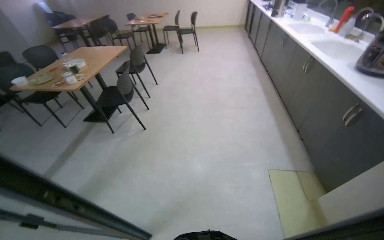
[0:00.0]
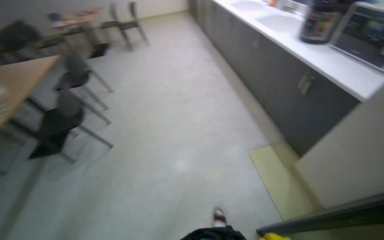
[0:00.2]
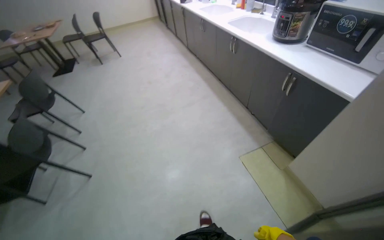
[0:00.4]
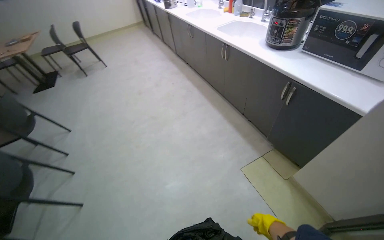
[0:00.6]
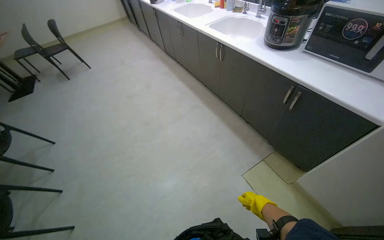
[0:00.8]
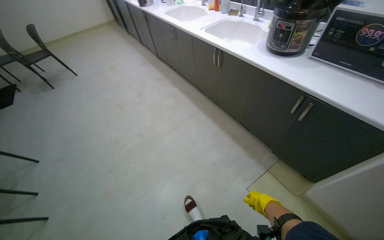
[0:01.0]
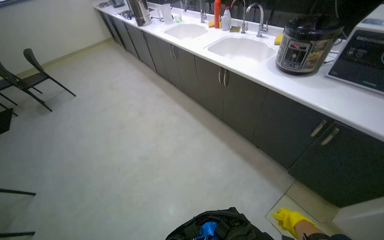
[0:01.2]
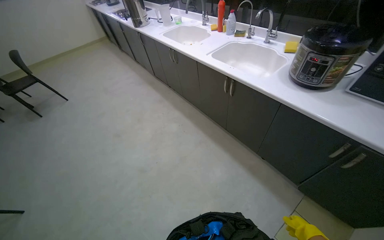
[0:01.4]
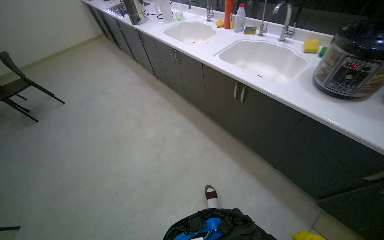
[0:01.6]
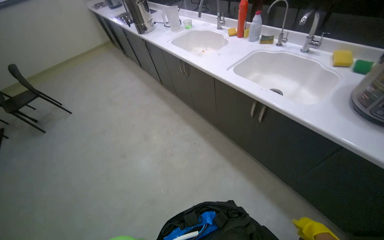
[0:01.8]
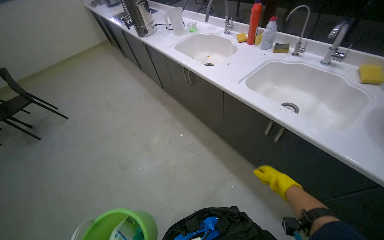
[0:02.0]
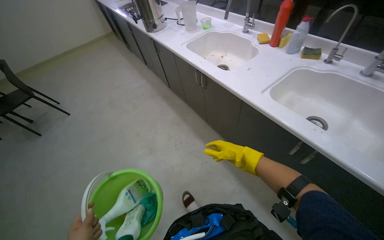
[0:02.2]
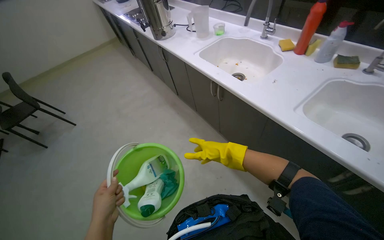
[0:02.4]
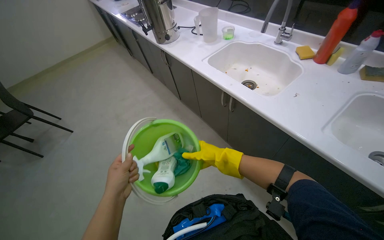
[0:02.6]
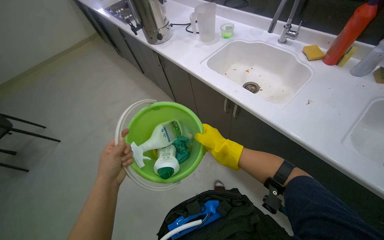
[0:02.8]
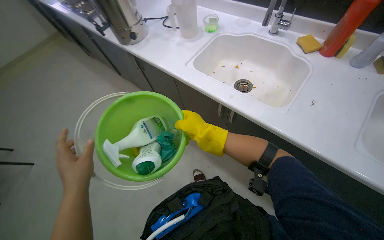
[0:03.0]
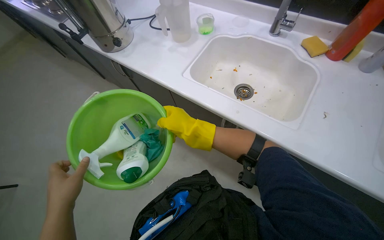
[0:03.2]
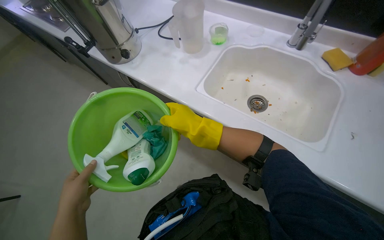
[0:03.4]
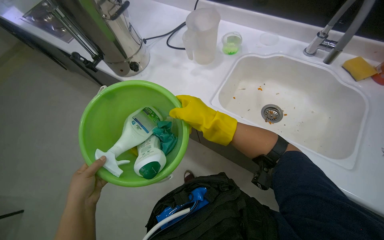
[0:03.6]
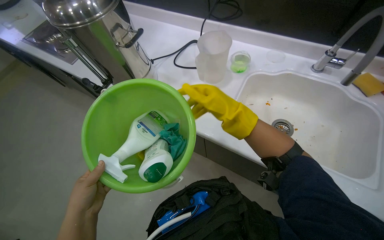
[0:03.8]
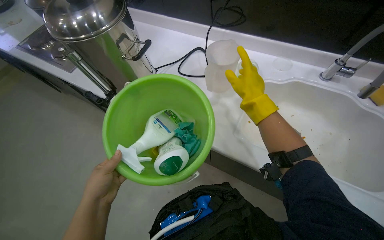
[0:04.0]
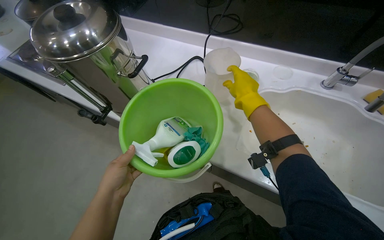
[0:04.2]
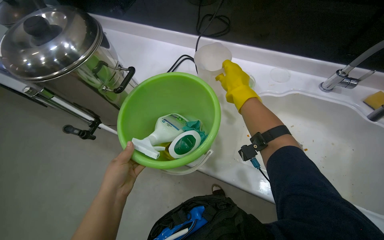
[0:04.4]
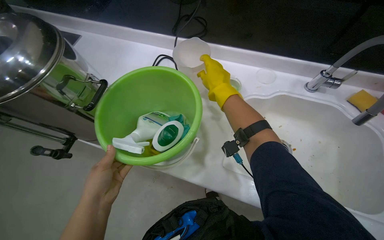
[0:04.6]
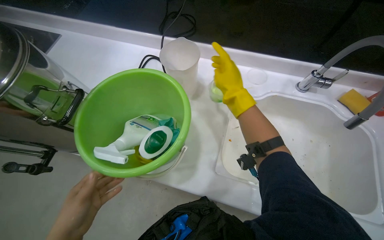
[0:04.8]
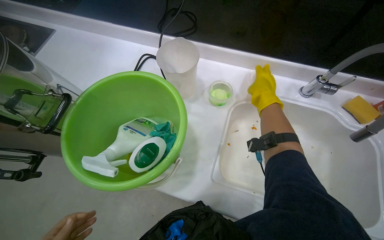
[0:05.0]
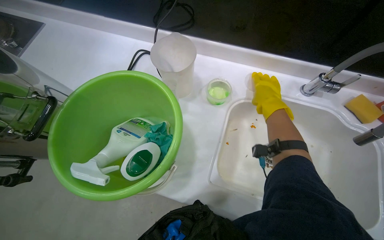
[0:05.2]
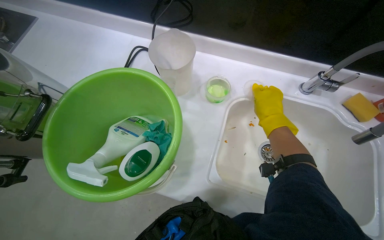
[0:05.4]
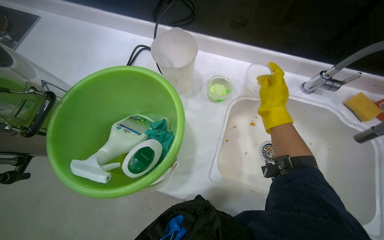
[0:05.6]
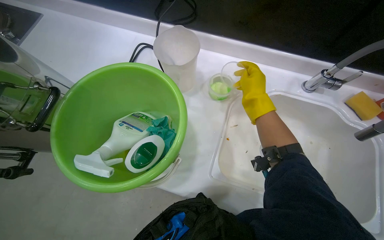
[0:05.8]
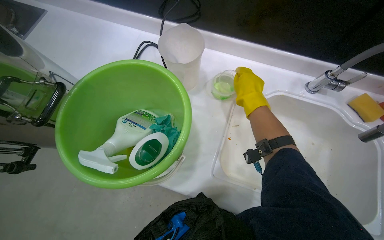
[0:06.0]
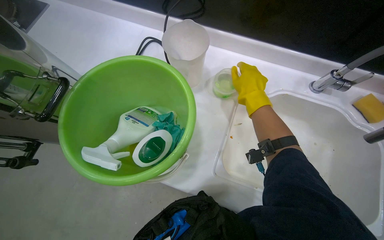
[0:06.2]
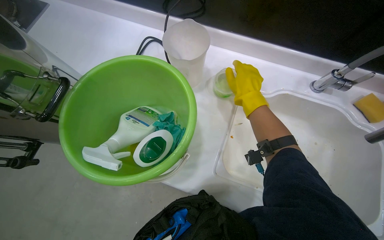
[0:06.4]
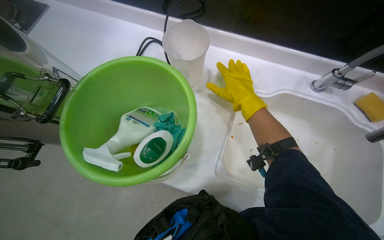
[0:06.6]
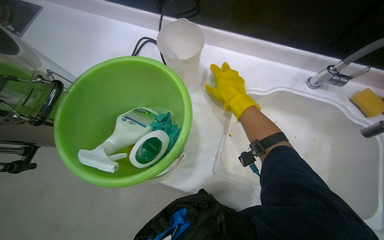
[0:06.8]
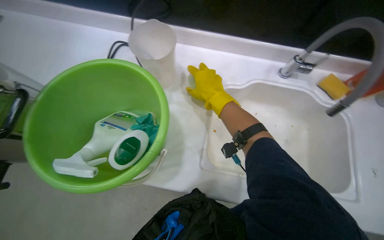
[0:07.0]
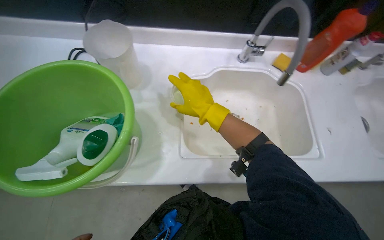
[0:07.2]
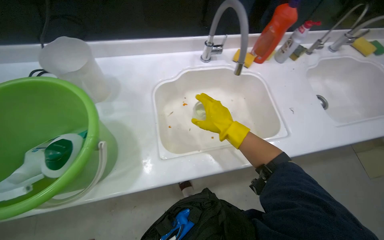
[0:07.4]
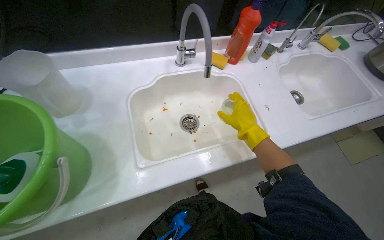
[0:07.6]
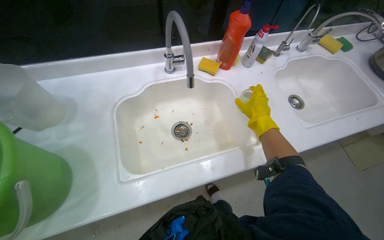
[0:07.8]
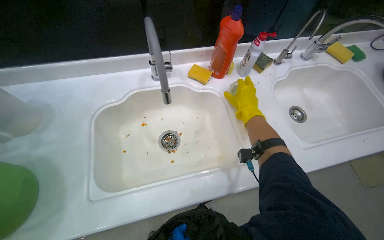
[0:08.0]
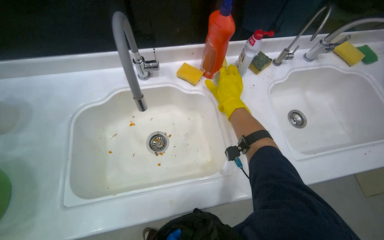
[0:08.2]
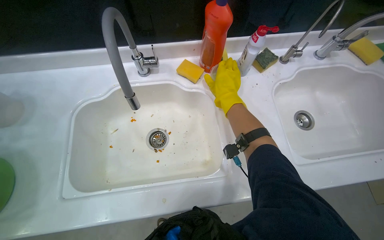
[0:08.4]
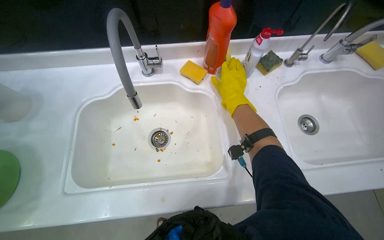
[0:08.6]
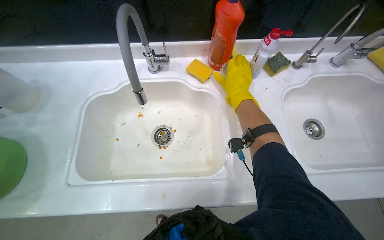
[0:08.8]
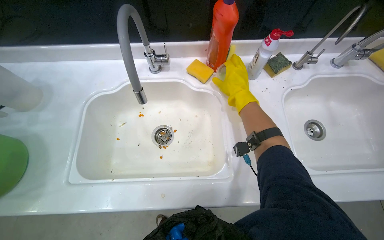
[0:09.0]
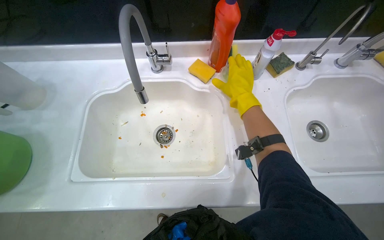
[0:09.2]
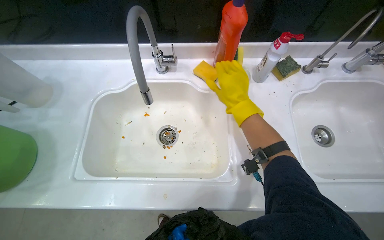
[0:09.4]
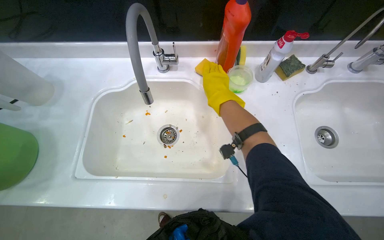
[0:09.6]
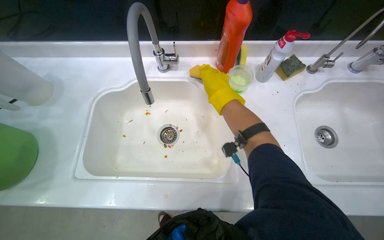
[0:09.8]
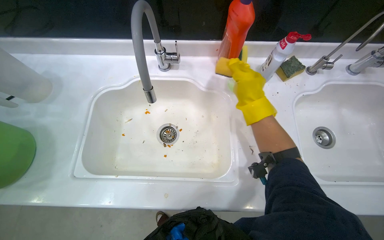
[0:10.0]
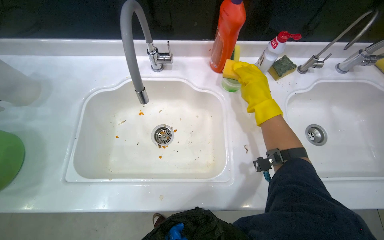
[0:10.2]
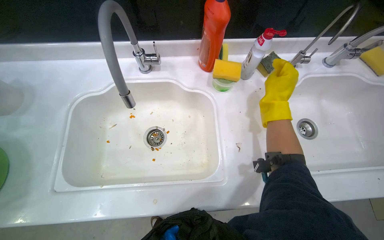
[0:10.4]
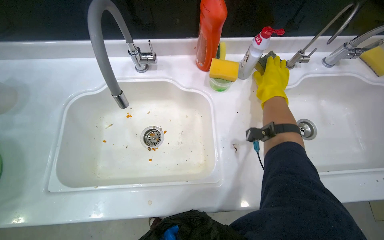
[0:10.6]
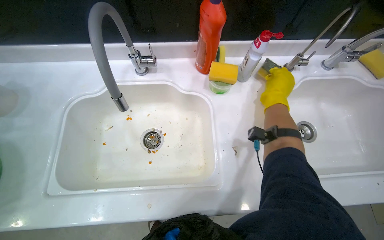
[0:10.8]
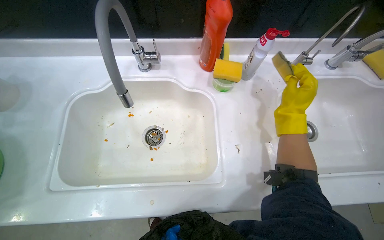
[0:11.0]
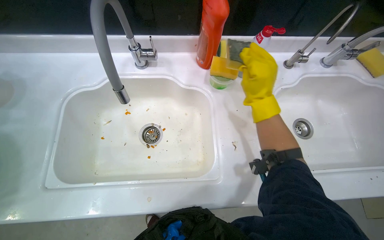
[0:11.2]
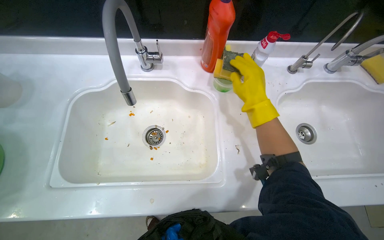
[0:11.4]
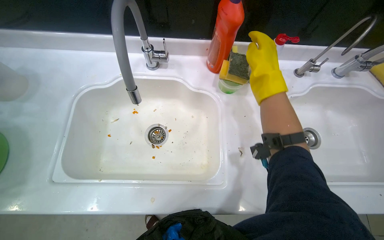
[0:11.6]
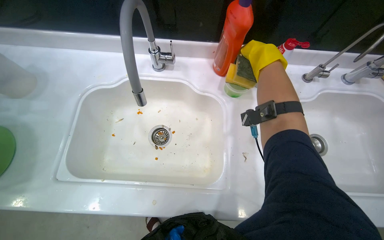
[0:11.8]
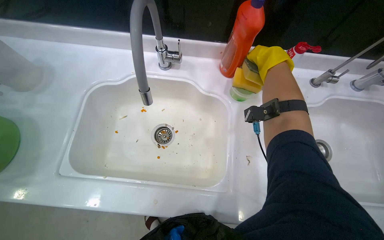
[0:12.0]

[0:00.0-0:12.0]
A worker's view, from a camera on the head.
Job: cleaning kitchen.
The whole recording: Cleaning kitchen sink. The worker prepares cleaning supplies and cleans the kitchen sink.
0:00.0 to 0:01.6: The wearer moves roughly 1 m. The head rotates approximately 45 degrees to the right.
0:01.6 to 0:03.0: The wearer moves roughly 1 m.
0:03.0 to 0:04.4: The head travels about 60 cm.
0:04.4 to 0:06.0: The right hand travels to the right and back again, some 20 cm each way.
0:06.0 to 0:07.6: The head rotates about 35 degrees to the right.
0:07.6 to 0:09.0: The head rotates some 15 degrees to the left. The right hand travels up the picture by some 25 cm.
0:09.0 to 0:10.4: The right hand shifts some 10 cm to the right.
0:10.4 to 0:12.0: The right hand shifts approximately 10 cm up the picture.

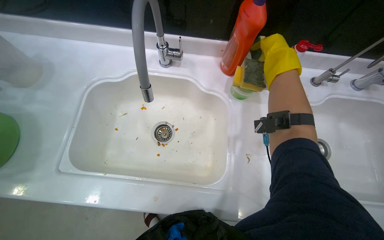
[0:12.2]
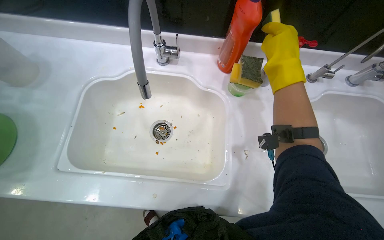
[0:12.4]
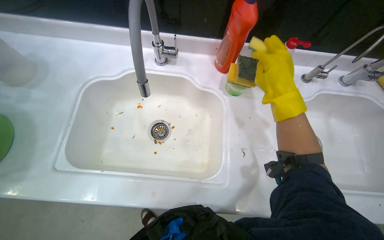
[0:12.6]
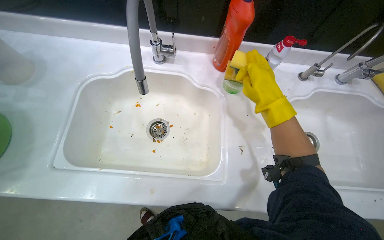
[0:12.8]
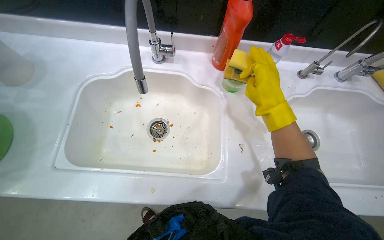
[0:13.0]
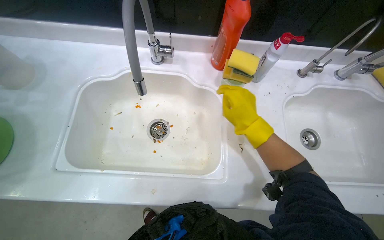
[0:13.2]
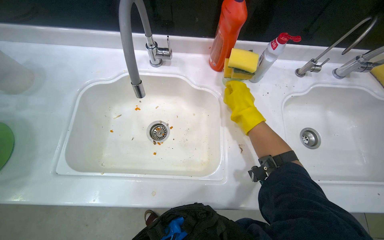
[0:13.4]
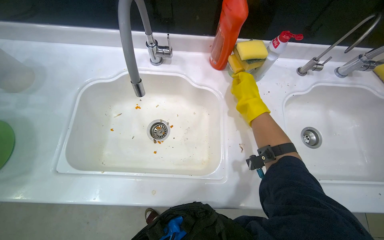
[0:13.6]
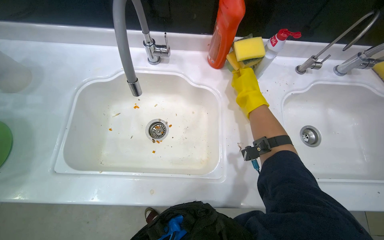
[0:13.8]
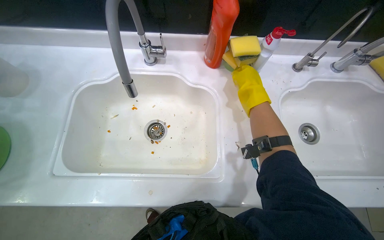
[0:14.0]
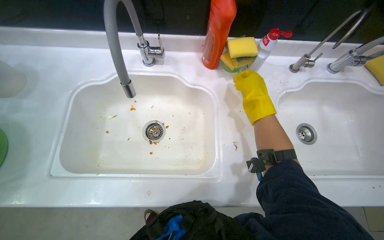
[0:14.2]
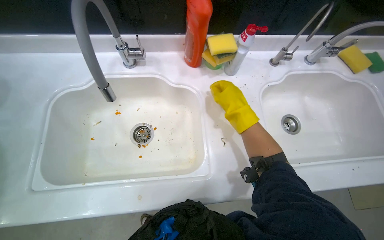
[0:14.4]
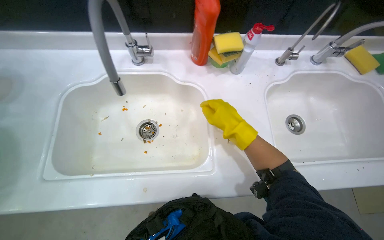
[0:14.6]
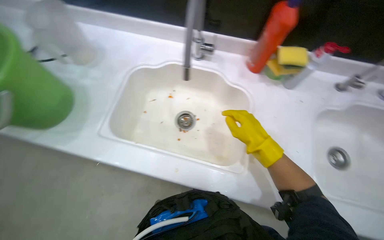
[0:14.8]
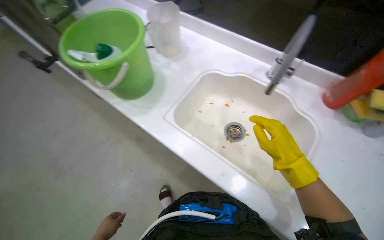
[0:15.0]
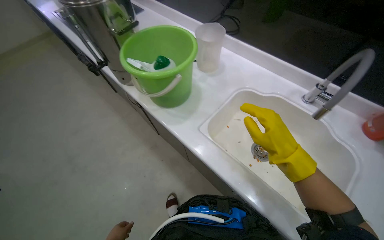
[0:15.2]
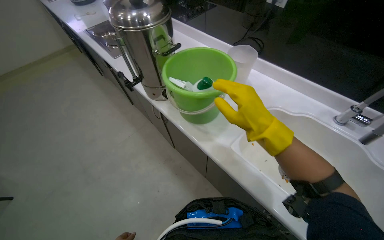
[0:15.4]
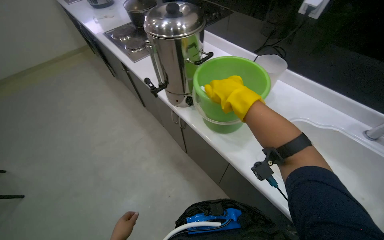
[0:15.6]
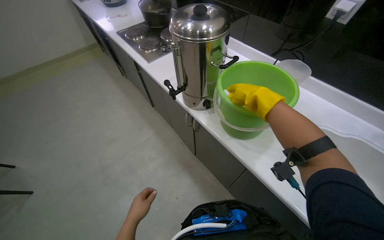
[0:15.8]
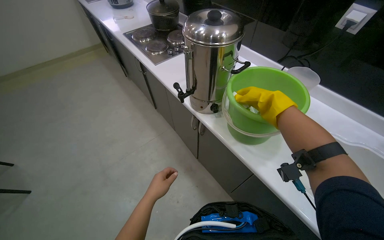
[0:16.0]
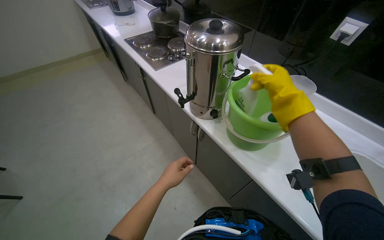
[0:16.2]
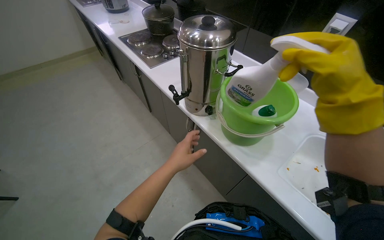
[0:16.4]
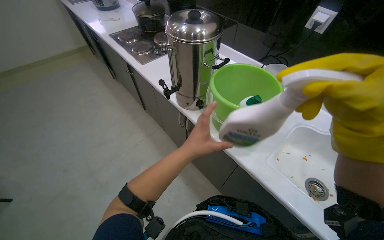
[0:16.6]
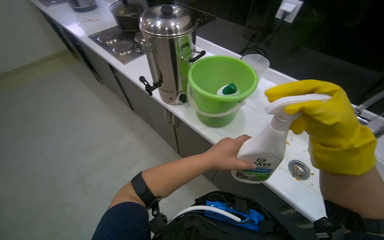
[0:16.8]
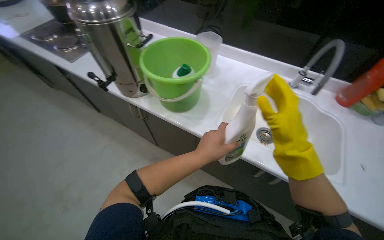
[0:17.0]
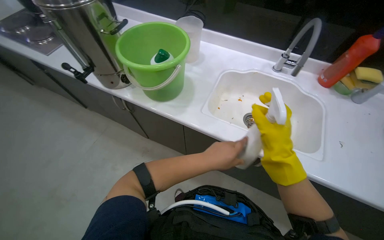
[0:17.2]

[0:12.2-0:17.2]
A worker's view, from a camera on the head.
Job: cleaning kitchen.
The whole recording: Cleaning kitchen sink. The worker prepares cleaning supplies and cleans the kitchen sink.
0:12.2 to 0:13.8: The right hand travels down the picture by some 10 cm.
0:13.8 to 0:15.6: The wearer looks about 50 degrees further to the left.
0:15.6 to 0:17.2: The head rotates some 25 degrees to the right.

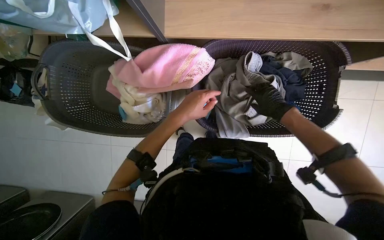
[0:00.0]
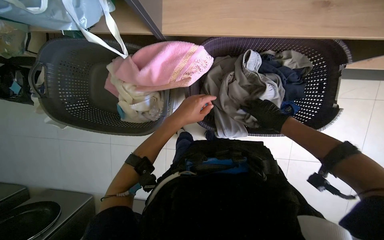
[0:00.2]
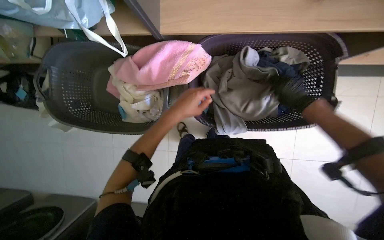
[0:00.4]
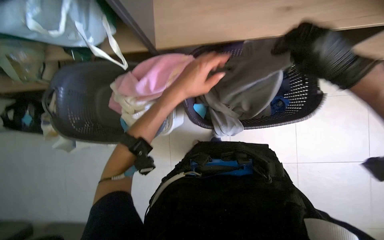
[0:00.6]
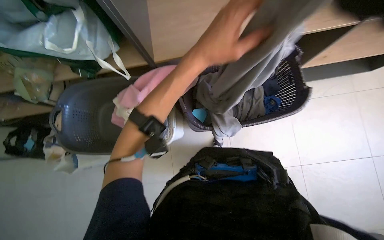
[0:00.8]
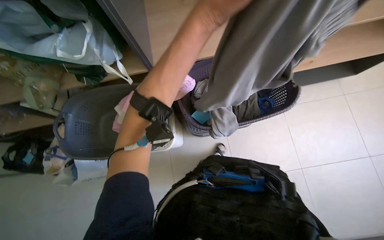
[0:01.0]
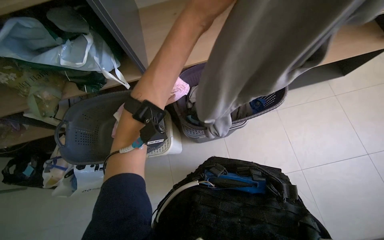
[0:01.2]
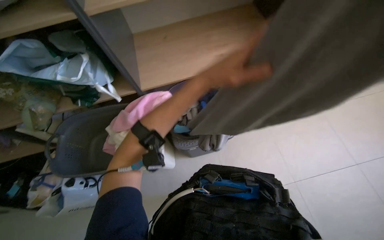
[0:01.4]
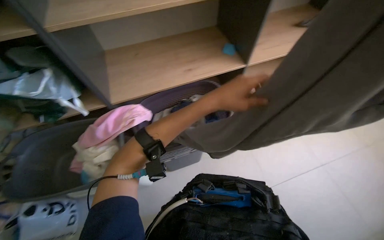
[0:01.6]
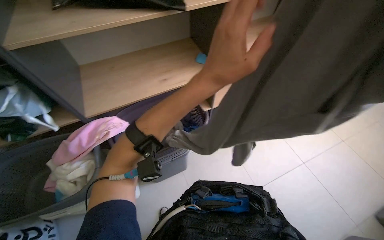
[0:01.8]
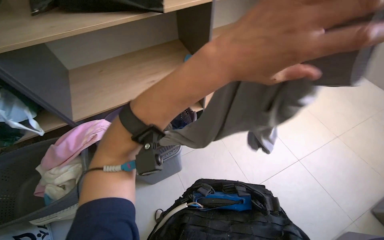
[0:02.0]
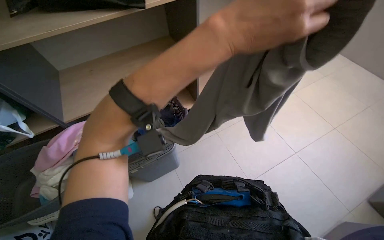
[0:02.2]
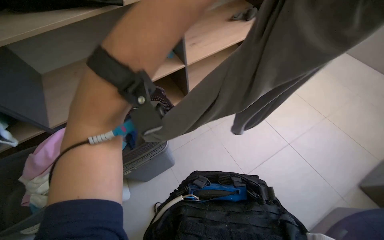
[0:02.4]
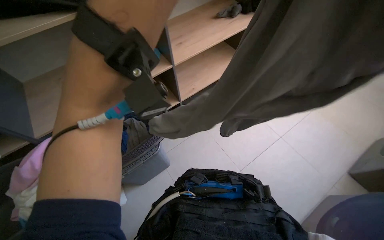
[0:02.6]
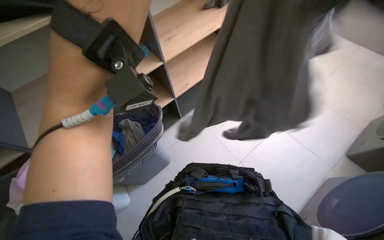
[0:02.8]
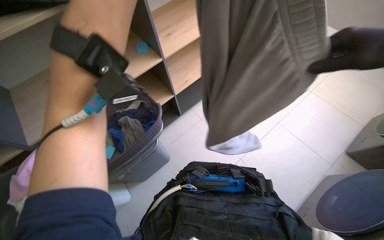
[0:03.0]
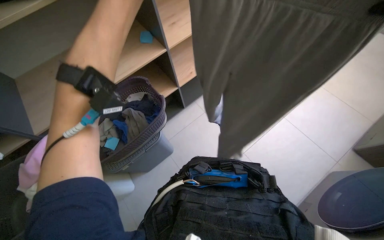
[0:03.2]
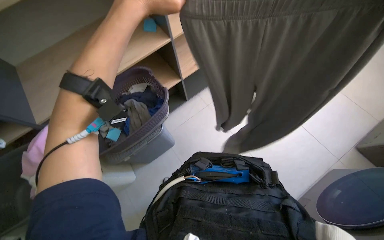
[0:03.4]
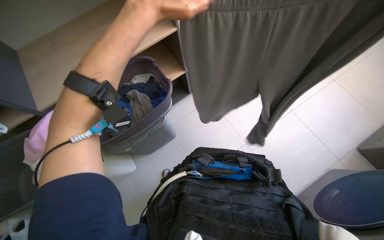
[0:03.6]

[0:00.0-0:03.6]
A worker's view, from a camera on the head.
Job: managing laundry.
The whole recording: Folding and placing clothes on shelf. The worker folds various items of clothing and places them onto a shelf.
0:00.0 to 0:01.8: The wearer looks about 35 degrees further upward.
0:01.8 to 0:03.6: The wearer looks about 15 degrees further downward.
